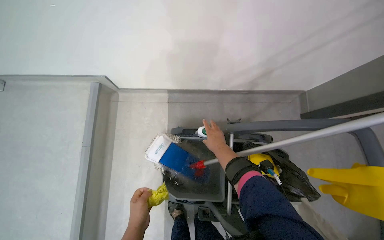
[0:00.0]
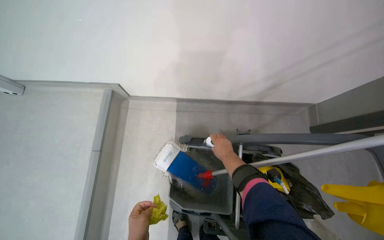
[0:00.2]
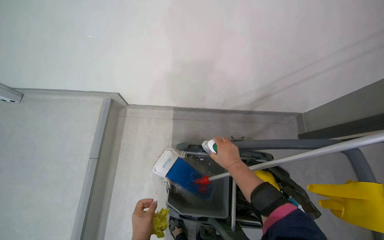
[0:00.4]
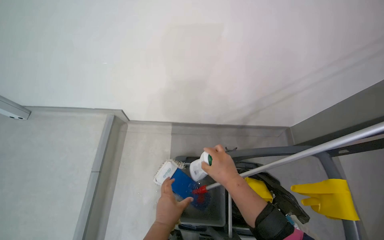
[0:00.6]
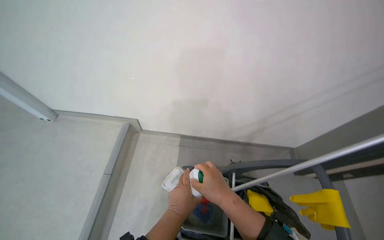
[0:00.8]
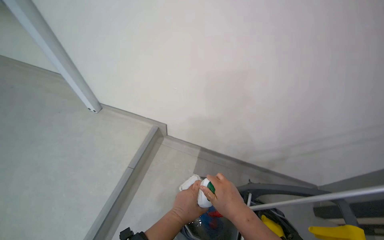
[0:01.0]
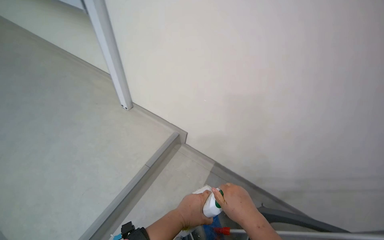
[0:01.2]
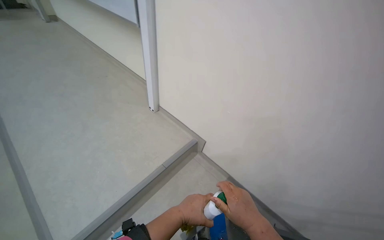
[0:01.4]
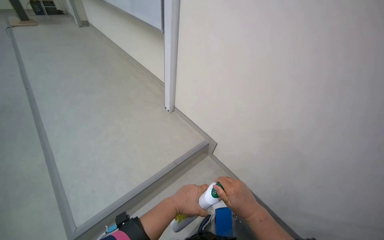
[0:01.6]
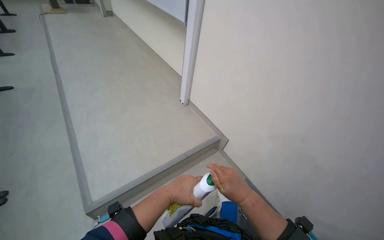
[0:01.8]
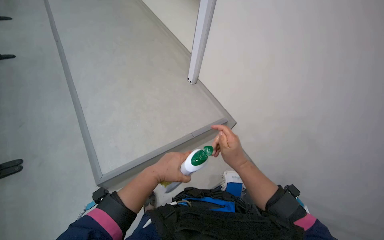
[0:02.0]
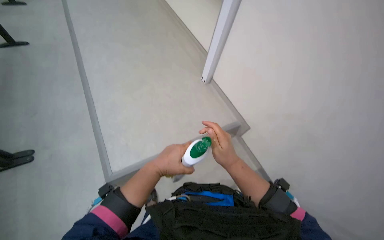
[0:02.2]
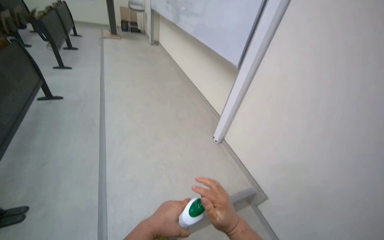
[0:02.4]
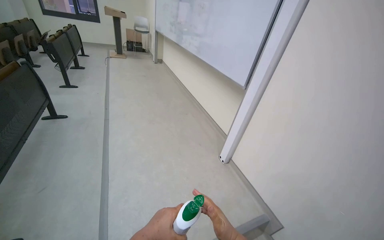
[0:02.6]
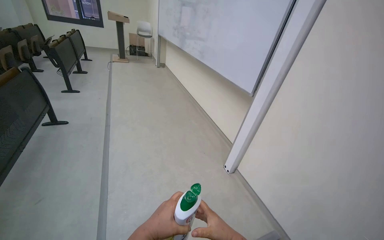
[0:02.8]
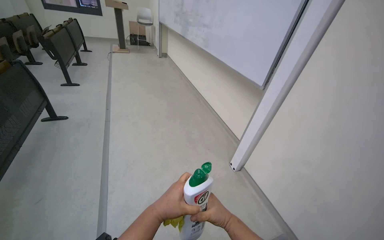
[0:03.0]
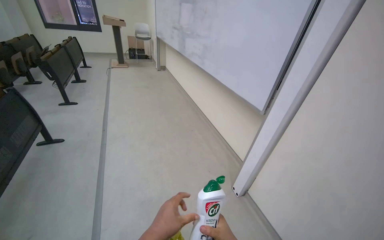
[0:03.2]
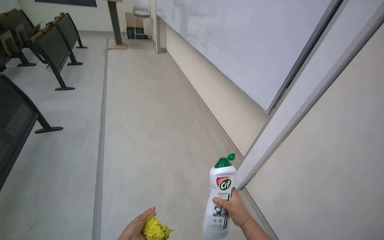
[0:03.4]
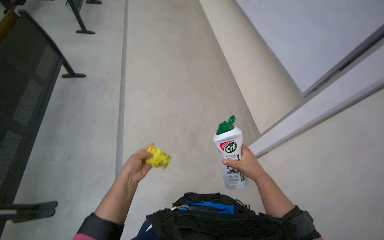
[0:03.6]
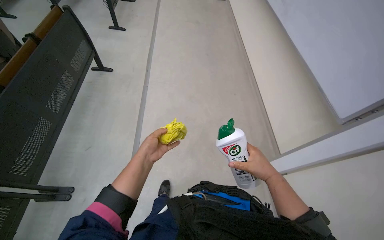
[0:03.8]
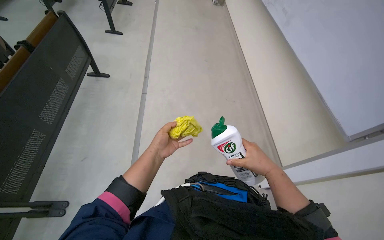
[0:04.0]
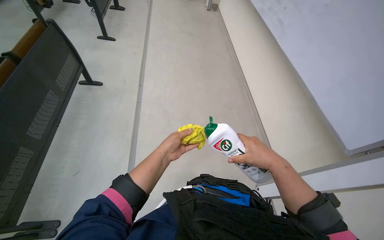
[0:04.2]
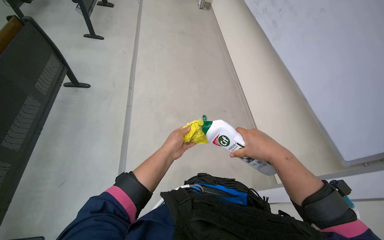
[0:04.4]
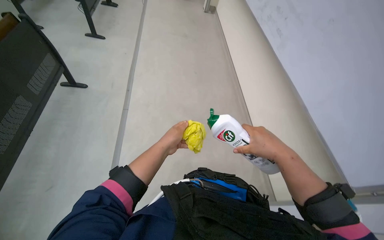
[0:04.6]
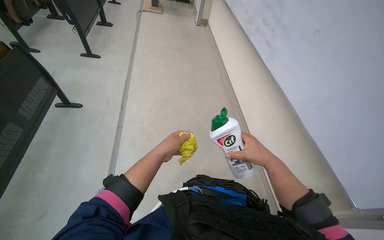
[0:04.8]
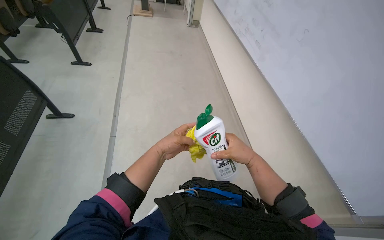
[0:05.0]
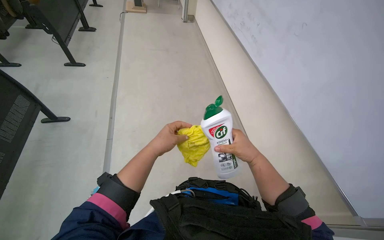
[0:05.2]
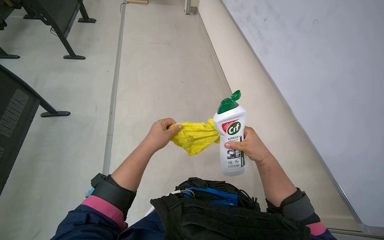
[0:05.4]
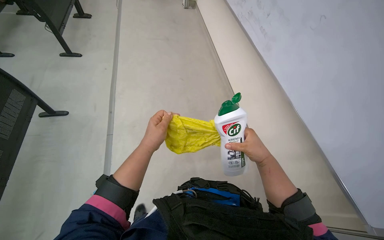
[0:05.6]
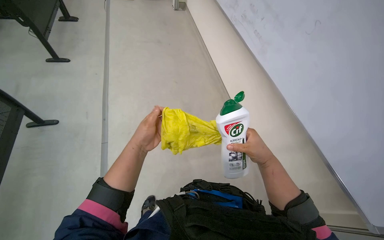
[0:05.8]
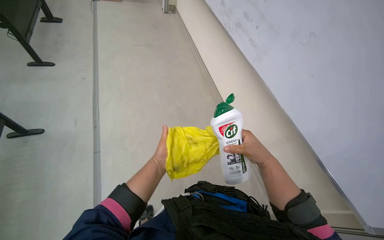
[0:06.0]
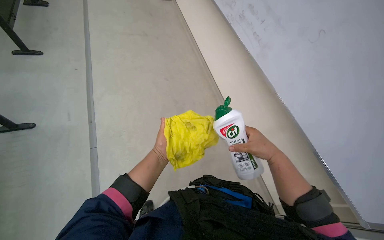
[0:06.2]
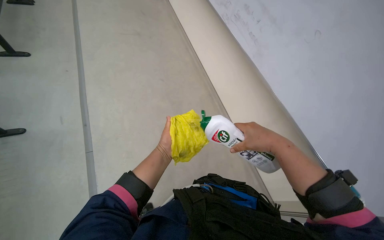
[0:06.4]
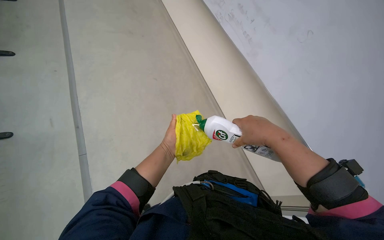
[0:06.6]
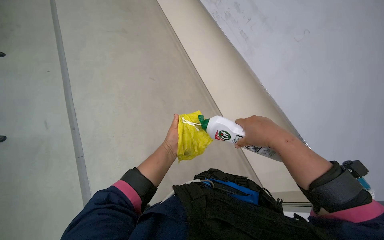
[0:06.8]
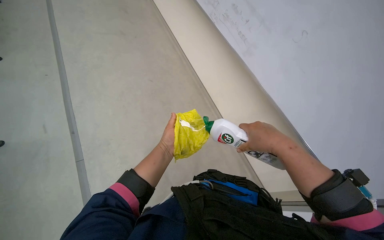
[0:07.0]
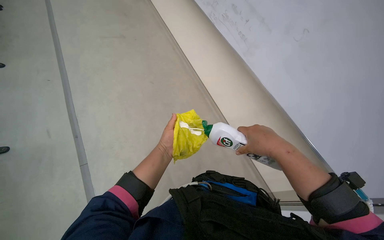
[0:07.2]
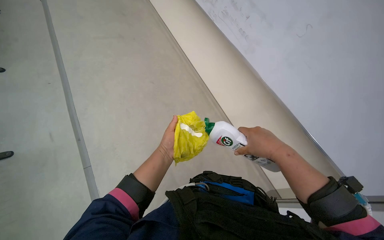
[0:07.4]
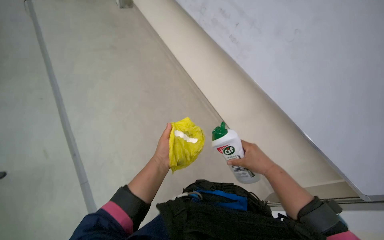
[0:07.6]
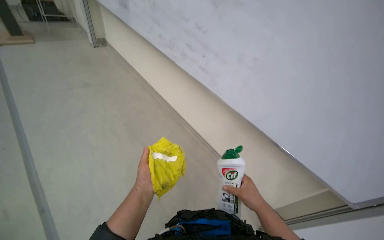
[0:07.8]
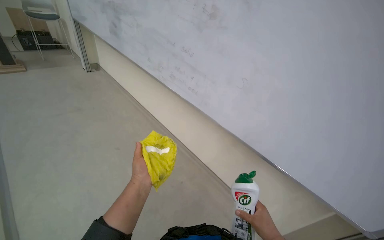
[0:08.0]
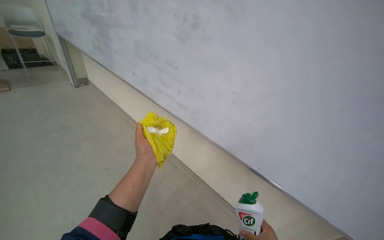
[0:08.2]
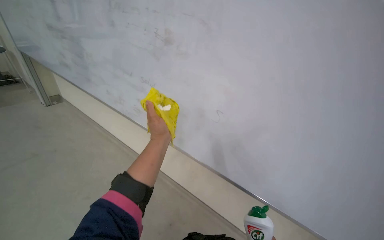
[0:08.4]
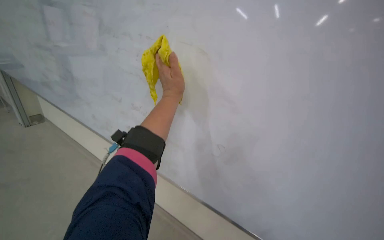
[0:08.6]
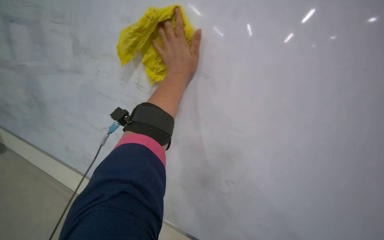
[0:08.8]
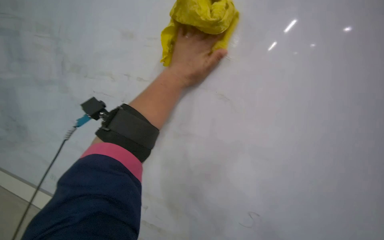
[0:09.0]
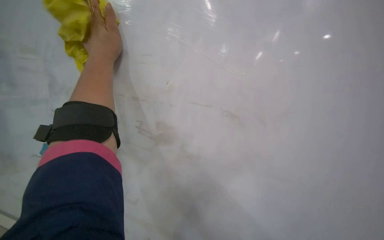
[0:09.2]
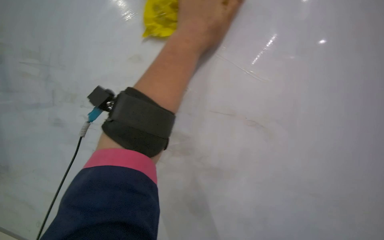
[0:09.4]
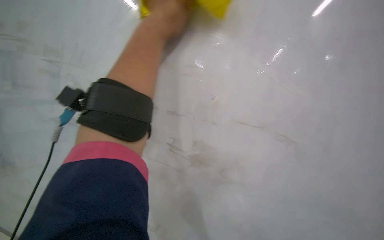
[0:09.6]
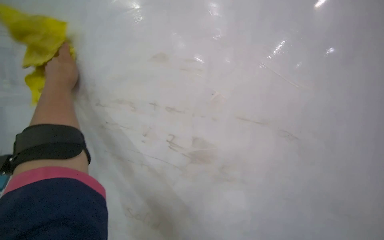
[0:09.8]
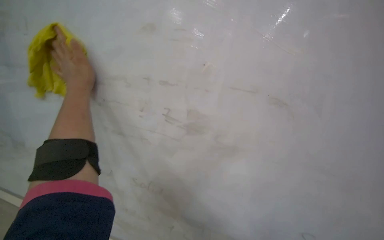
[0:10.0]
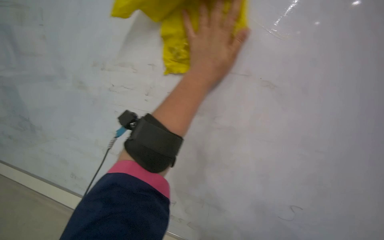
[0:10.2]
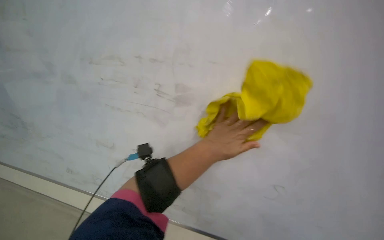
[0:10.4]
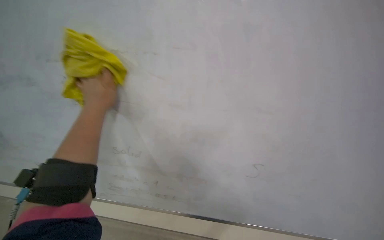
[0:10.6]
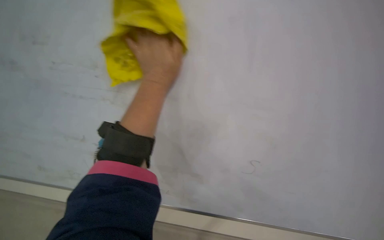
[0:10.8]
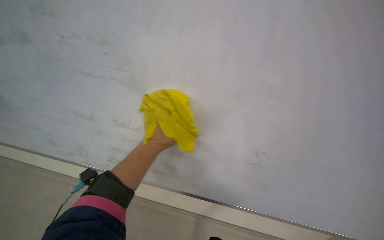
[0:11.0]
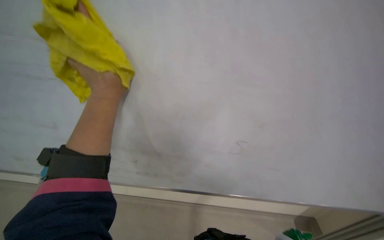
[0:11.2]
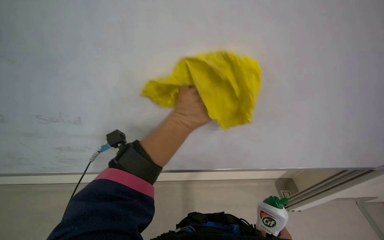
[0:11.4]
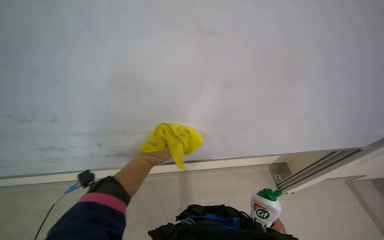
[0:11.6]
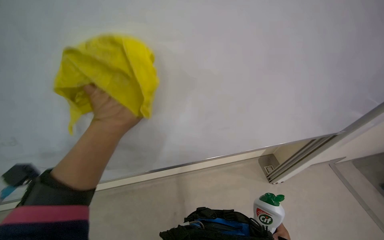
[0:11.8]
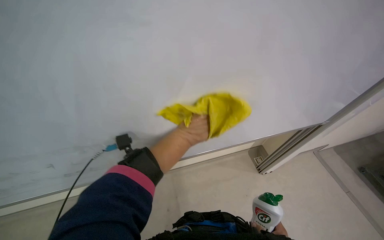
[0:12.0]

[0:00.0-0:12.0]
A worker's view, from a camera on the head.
Job: wiping surfaces.
The whole recording: Cleaning whiteboard. The worker prepares cleaning supplies and wipes the whiteboard with a cloth and cleaner.
0.0 to 1.6 s: The head travels approximately 50 cm. The wearer's head swings some 50 degrees to the left. The view tips upward by about 40 degrees.
1.6 to 3.0 s: The head travels some 40 cm.
3.0 to 4.4 s: The view tilts roughly 15 degrees downward.
4.4 to 6.0 s: The head turns to the right by approximately 15 degrees.
6.0 to 7.6 s: The hands stay close to where they were, moving slightly.
9.0 to 10.4 s: The left hand moves left and right over about 35 cm, changing direction 3 times.
10.4 to 12.0 s: The left hand goes left and right, roughly 25 cm each way, reversing 3 times.

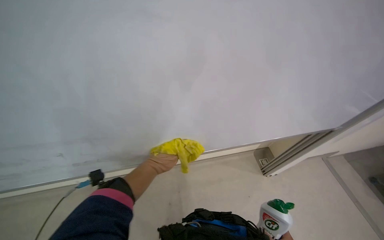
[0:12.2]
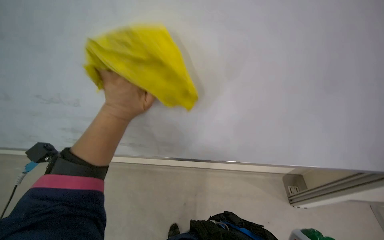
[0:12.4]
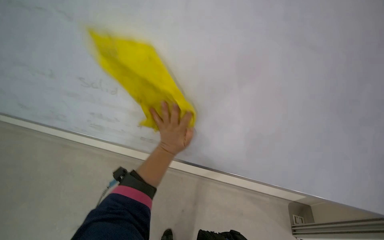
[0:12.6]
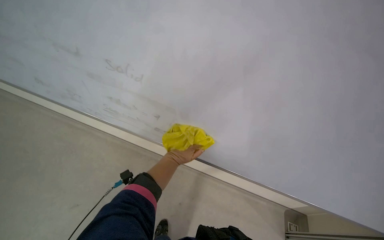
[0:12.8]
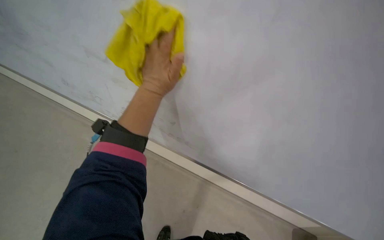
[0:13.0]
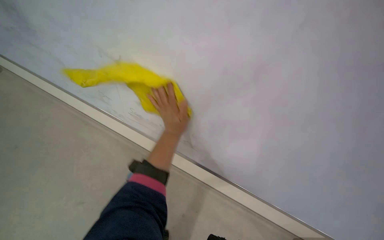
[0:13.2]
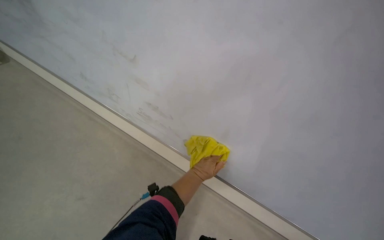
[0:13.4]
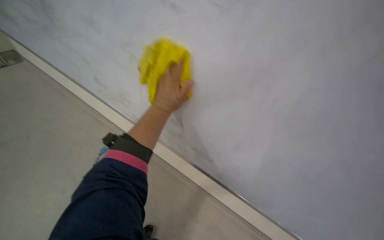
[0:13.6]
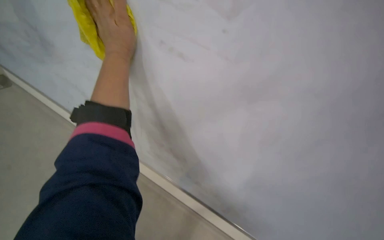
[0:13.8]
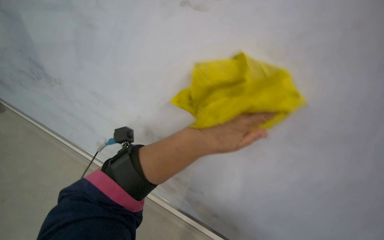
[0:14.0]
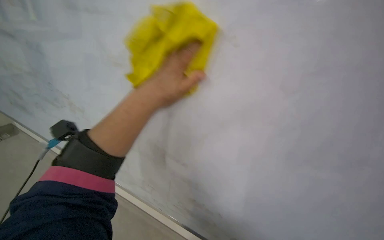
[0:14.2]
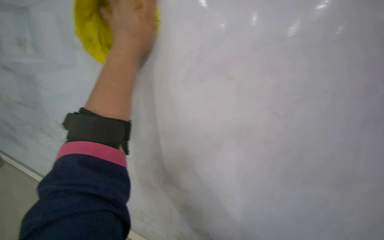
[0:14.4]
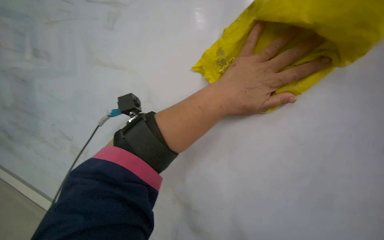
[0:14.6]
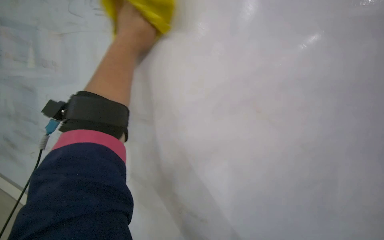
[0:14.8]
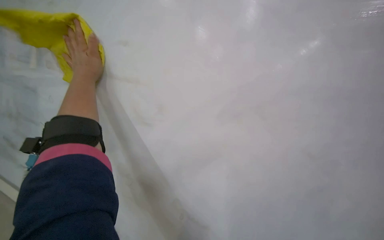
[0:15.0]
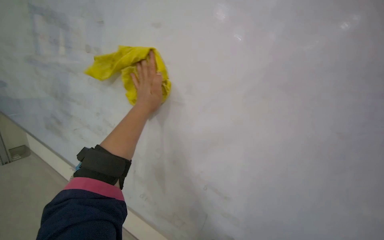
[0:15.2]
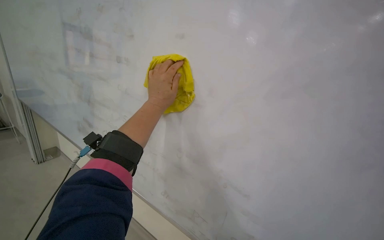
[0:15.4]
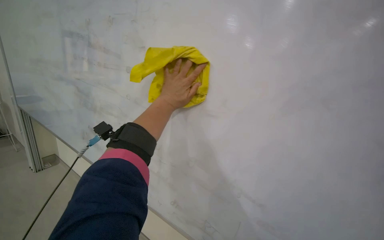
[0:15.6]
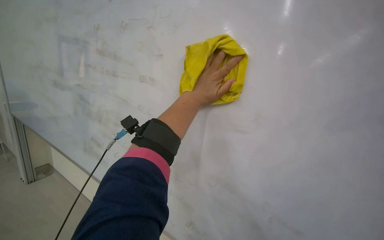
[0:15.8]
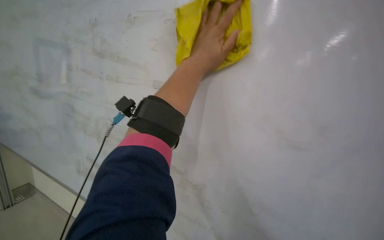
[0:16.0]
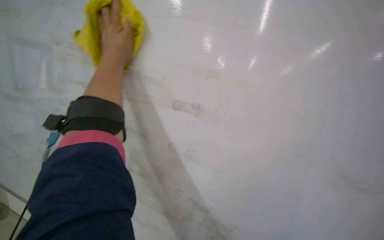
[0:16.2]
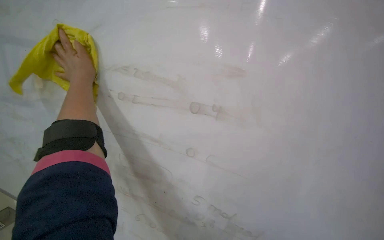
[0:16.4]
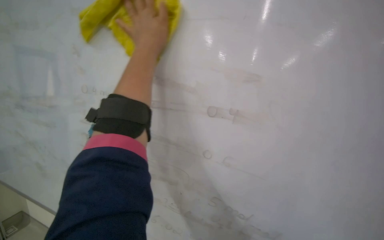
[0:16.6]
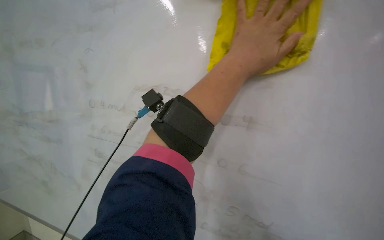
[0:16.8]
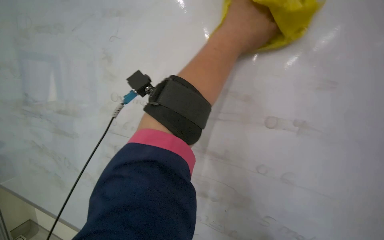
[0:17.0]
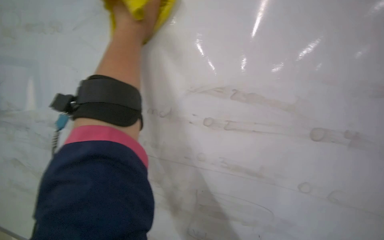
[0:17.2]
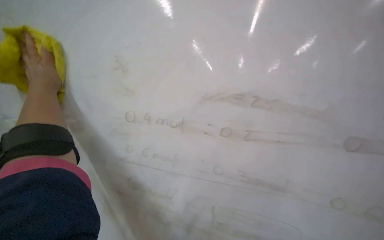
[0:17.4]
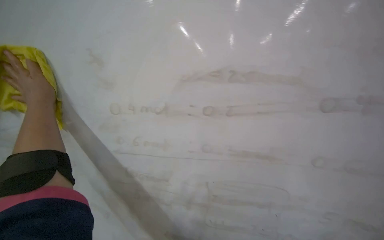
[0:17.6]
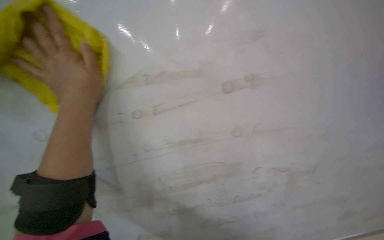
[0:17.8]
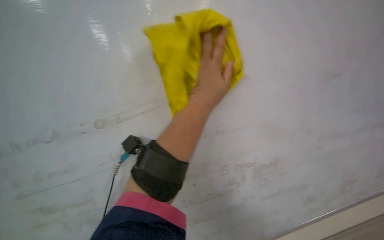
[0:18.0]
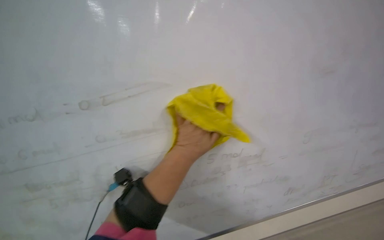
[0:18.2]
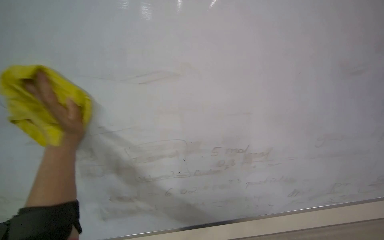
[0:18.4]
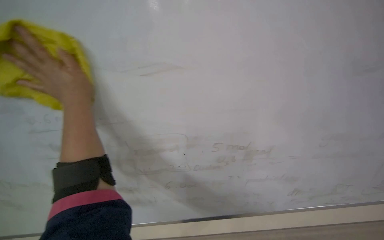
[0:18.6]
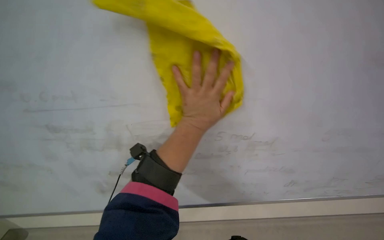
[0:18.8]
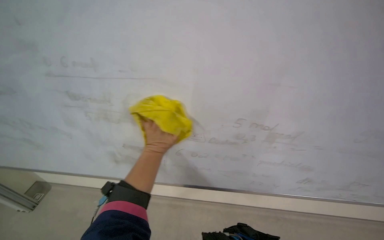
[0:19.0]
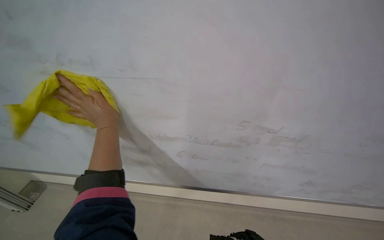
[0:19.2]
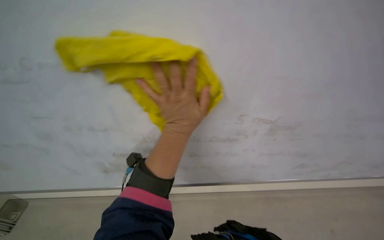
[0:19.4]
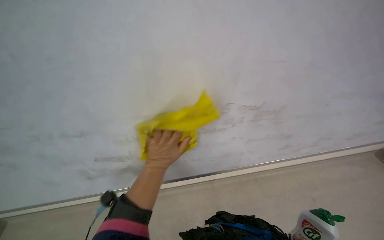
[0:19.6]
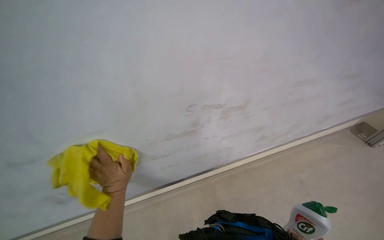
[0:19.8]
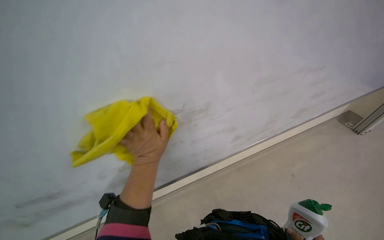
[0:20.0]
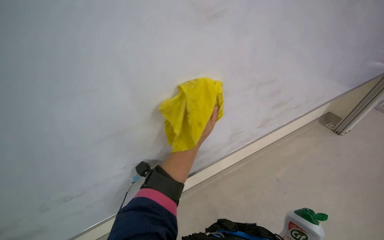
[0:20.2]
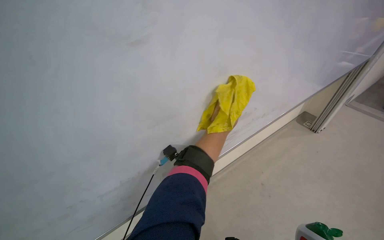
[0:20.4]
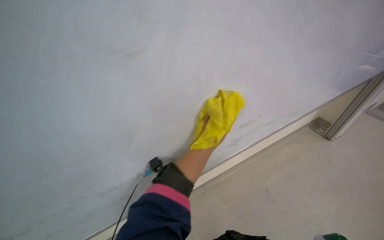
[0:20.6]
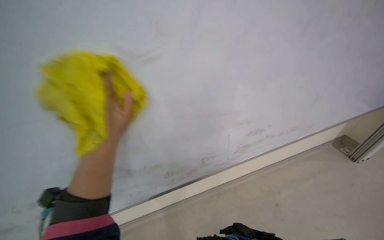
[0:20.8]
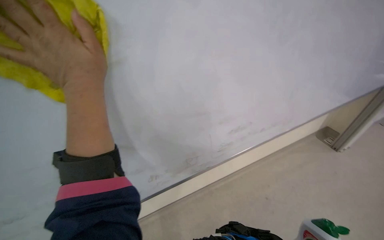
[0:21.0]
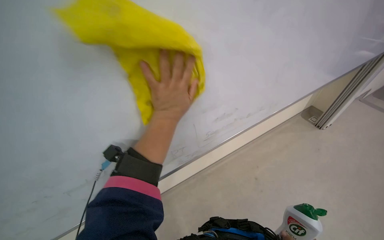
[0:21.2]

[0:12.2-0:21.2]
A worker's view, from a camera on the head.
Job: wiping surfaces.
The whole recording: Cleaning whiteboard. The worker prepares cleaning supplies and wipes the whiteboard with a cloth and cleaner.
12.2 to 13.8 s: The wearer's head swings roughly 35 degrees to the left.
13.8 to 15.2 s: The left hand goes left and right, some 30 cm each way, reversing 2 times.
15.2 to 16.6 s: The camera is aimed some 25 degrees further to the left.
16.6 to 18.2 s: The left hand moves left and right over about 50 cm, changing direction 2 times.
18.2 to 19.8 s: The wearer looks roughly 15 degrees further downward. The left hand moves left and right over some 30 cm, changing direction 4 times.
19.8 to 21.2 s: The left hand swings left and right, roughly 35 cm each way, with 2 reversals.
